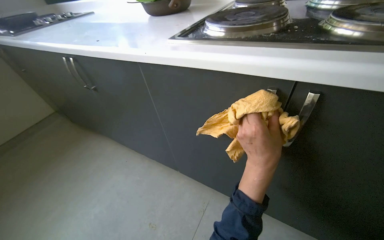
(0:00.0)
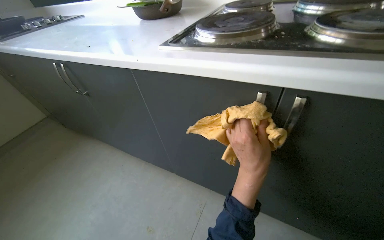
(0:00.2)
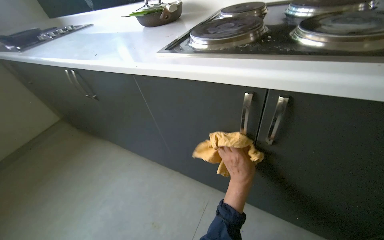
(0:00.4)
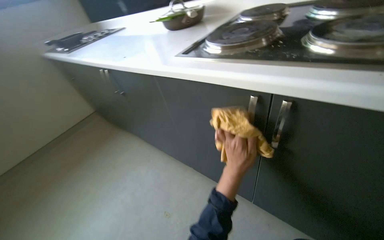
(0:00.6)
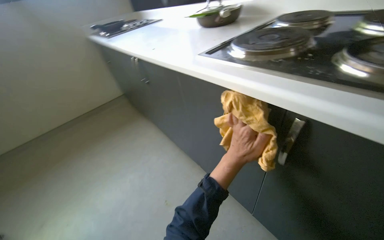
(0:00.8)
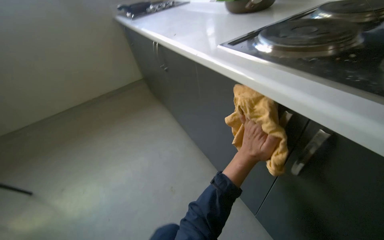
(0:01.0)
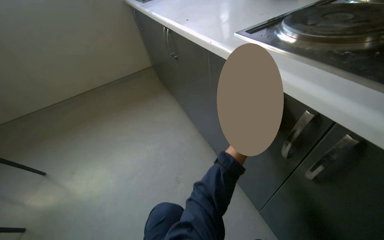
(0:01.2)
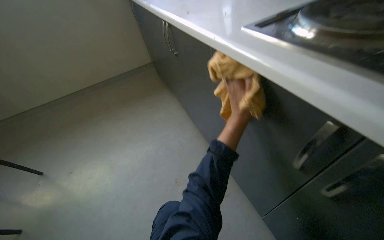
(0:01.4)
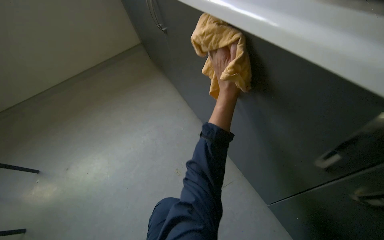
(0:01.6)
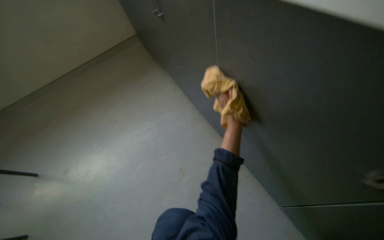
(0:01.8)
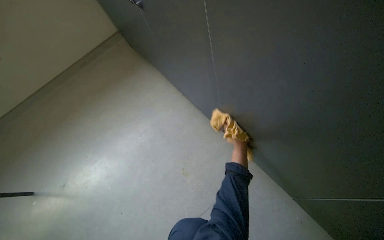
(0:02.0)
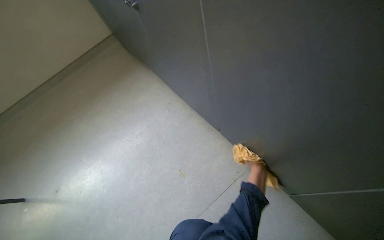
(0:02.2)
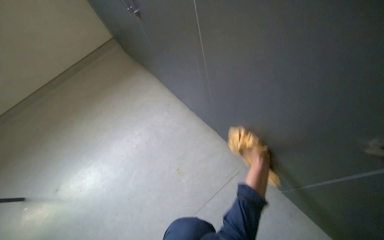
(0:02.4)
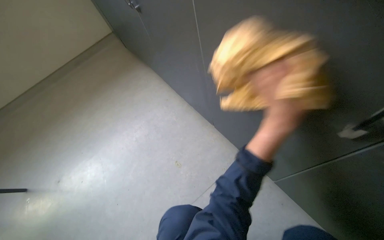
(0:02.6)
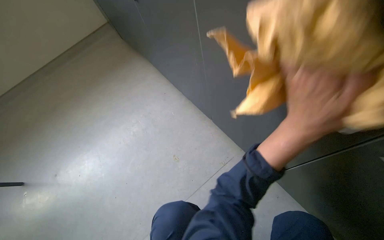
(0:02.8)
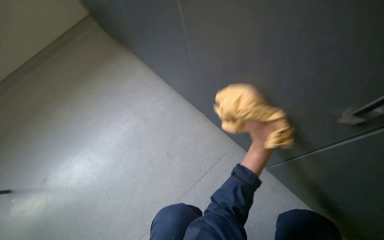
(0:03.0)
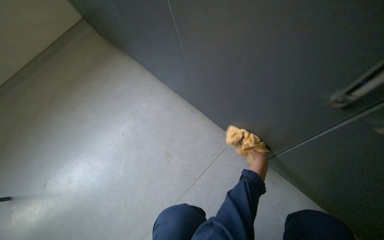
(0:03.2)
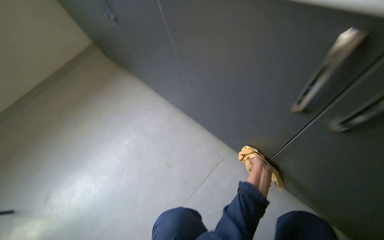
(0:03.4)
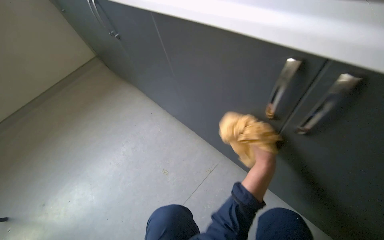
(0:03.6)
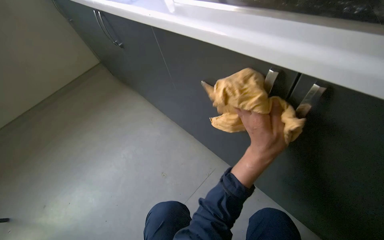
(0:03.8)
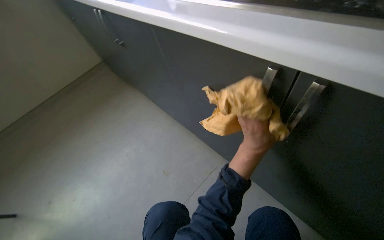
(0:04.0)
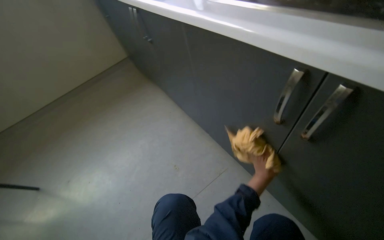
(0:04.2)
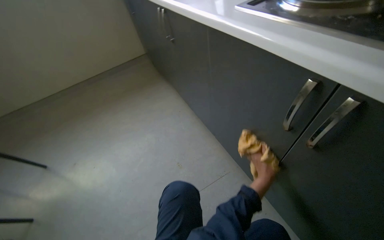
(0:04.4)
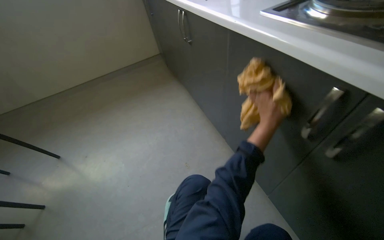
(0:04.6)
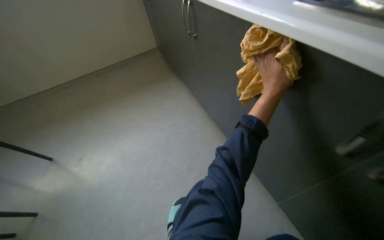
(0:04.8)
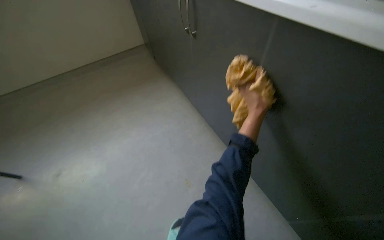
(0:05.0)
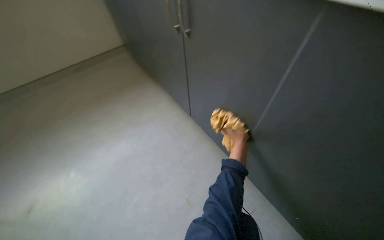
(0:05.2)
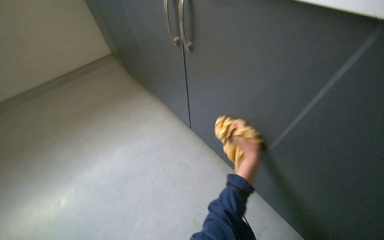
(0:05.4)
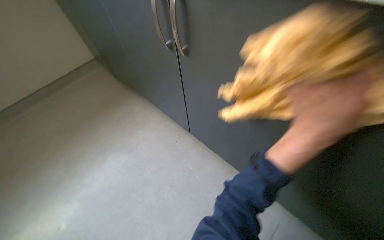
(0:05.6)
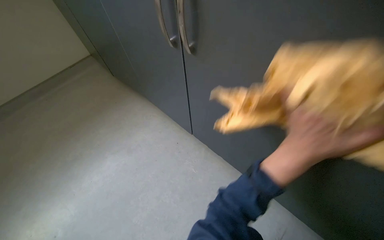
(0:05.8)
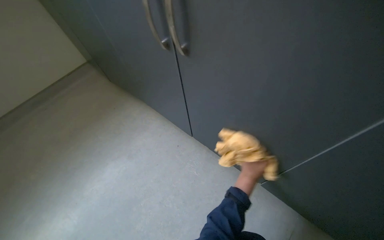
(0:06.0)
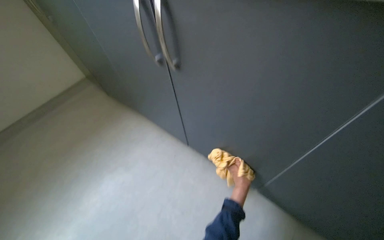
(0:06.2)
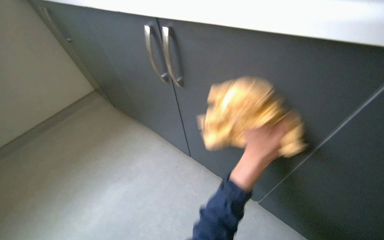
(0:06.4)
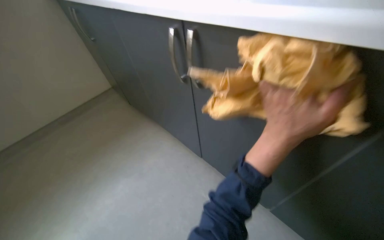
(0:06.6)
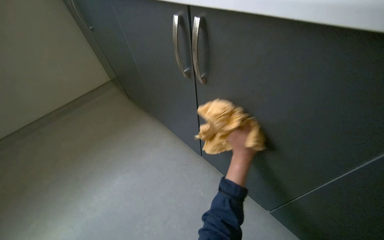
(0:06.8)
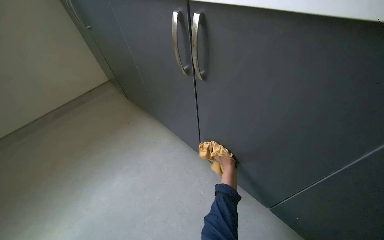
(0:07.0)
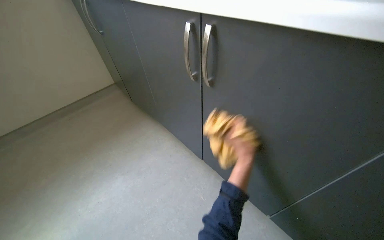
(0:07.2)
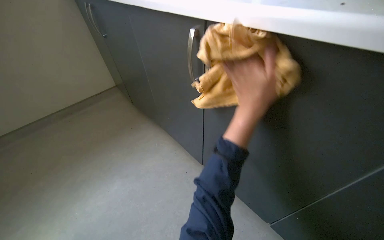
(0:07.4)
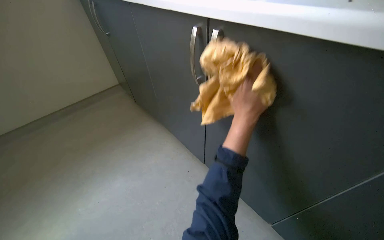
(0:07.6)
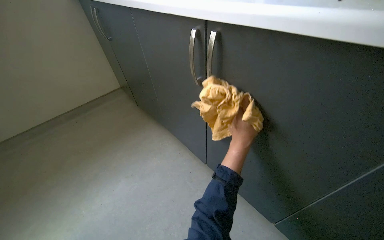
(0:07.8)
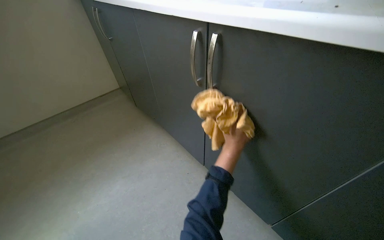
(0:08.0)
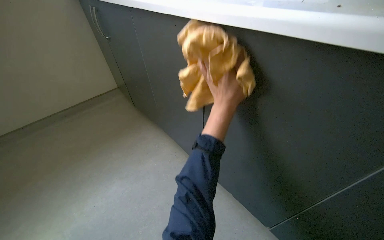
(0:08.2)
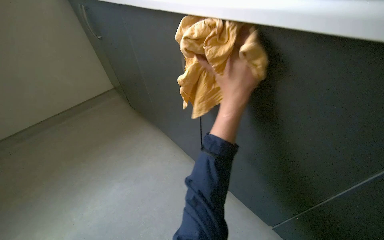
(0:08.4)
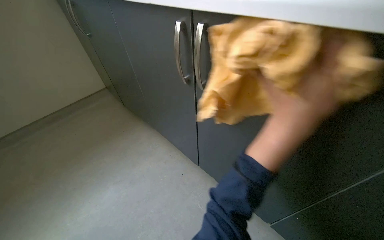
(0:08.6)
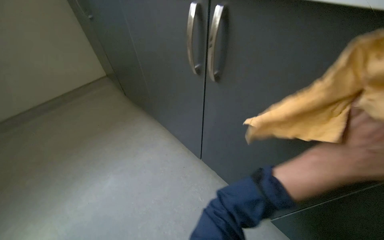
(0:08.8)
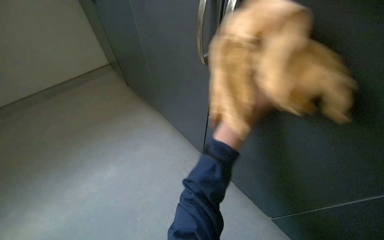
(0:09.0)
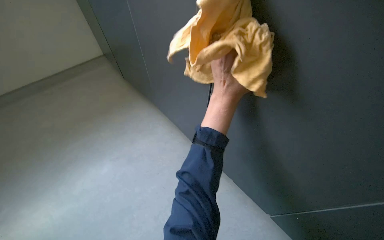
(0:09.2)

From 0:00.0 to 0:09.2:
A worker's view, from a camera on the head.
Job: cleaning kitchen.
The whole recording: Wiping kitchen cabinet doors. The worker wipes the exterior of the kitchen cabinet doors with a cloth.
From 0:00.0 to 0:01.6: The head turns to the left by some 30 degrees. The view tilts about 20 degrees downward. The left hand is displaced up the picture and to the left by some 20 cm.
From 0:01.6 to 0:03.0: The left hand swings up and down the picture, approximately 30 cm each way, with 2 reversals.
From 0:03.0 to 0:04.6: The left hand moves nearer and farther over roughly 25 cm, changing direction 3 times.
From 0:04.6 to 0:06.2: The camera pitches upward, by roughly 25 degrees. The left hand swings nearer and farther, approximately 30 cm each way, with 2 reversals.
From 0:06.2 to 0:07.6: The left hand goes up and down the picture, approximately 25 cm each way, reversing 2 times.

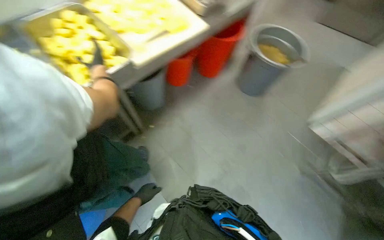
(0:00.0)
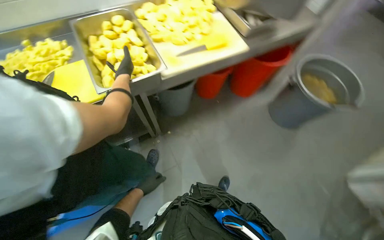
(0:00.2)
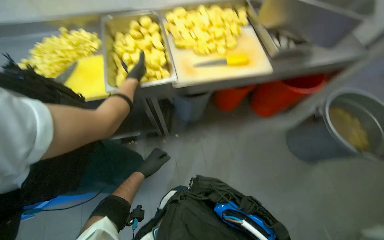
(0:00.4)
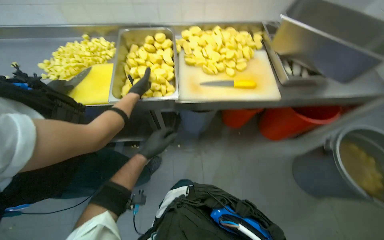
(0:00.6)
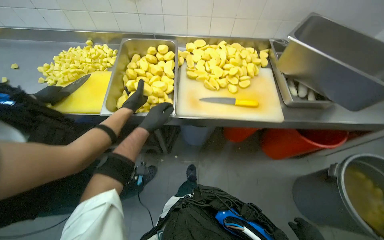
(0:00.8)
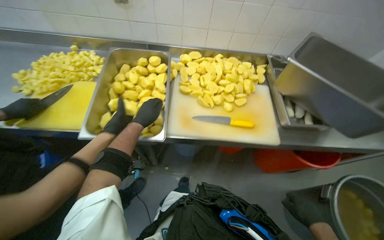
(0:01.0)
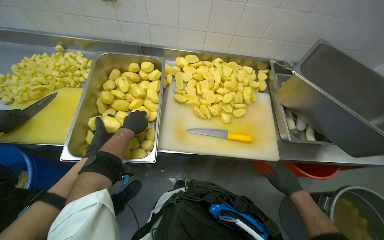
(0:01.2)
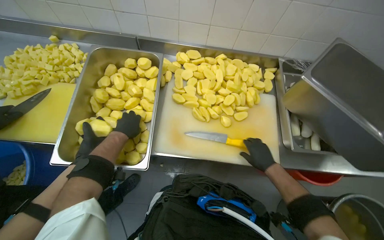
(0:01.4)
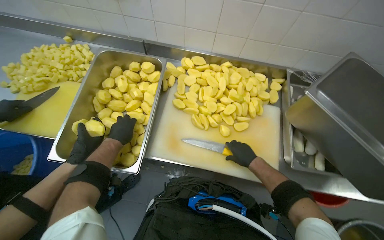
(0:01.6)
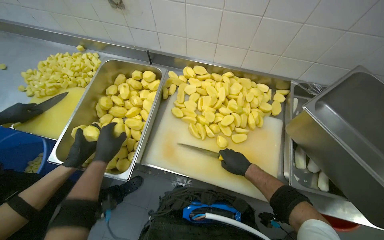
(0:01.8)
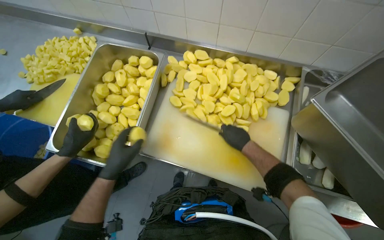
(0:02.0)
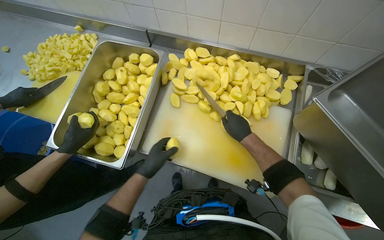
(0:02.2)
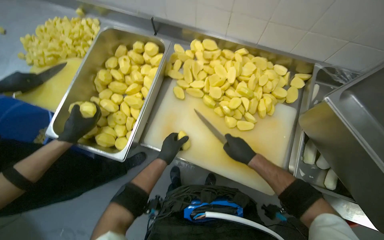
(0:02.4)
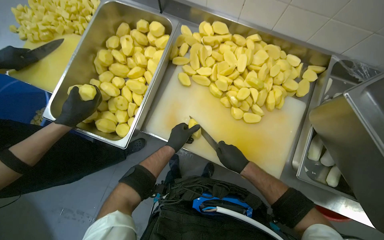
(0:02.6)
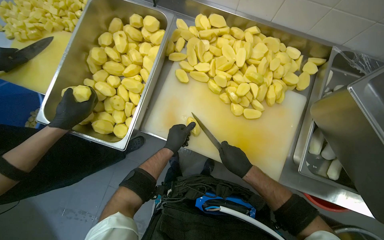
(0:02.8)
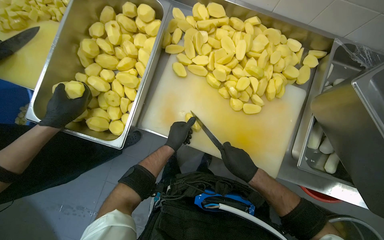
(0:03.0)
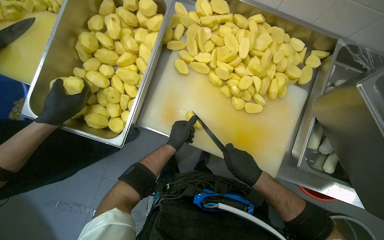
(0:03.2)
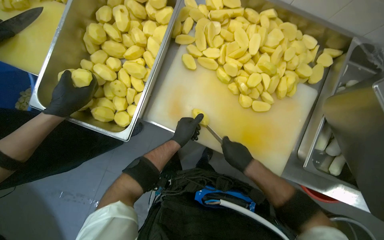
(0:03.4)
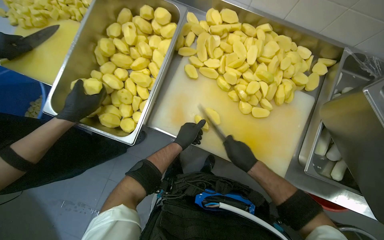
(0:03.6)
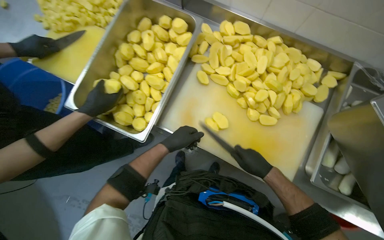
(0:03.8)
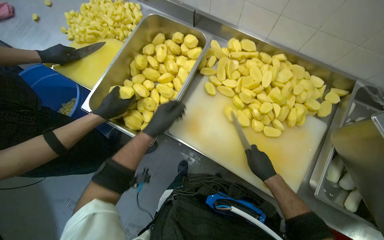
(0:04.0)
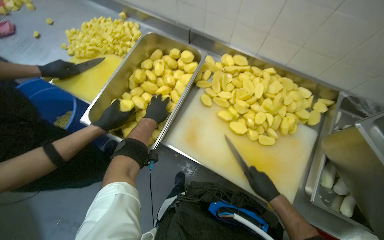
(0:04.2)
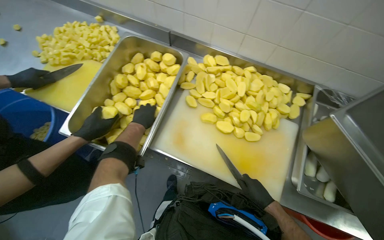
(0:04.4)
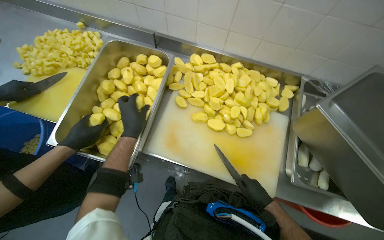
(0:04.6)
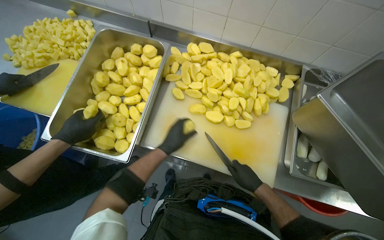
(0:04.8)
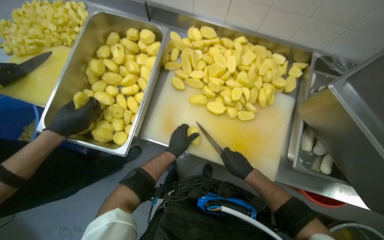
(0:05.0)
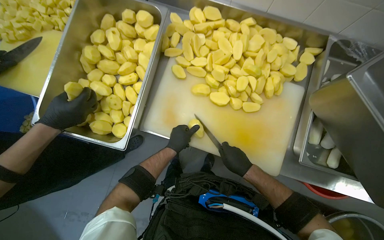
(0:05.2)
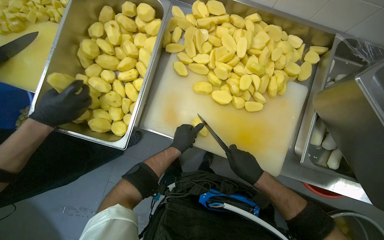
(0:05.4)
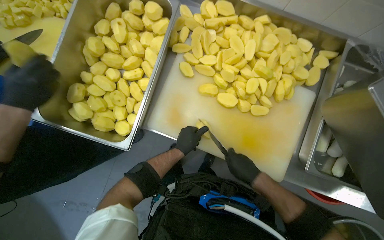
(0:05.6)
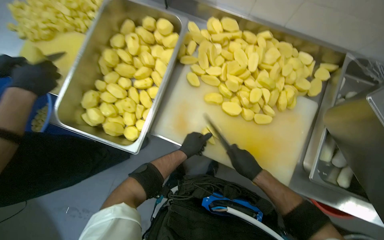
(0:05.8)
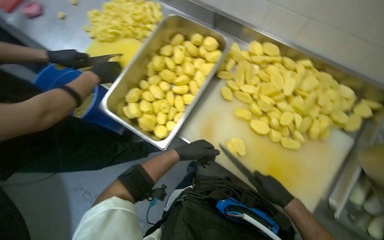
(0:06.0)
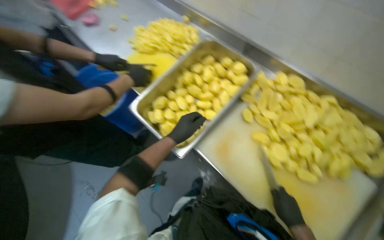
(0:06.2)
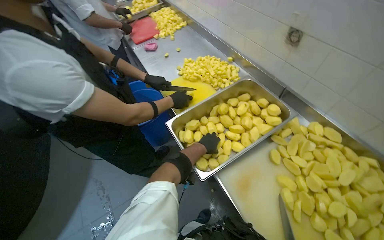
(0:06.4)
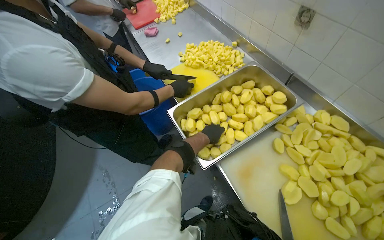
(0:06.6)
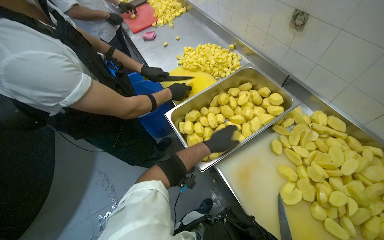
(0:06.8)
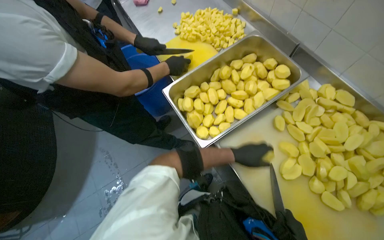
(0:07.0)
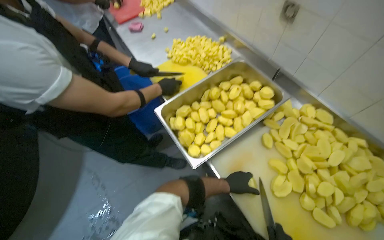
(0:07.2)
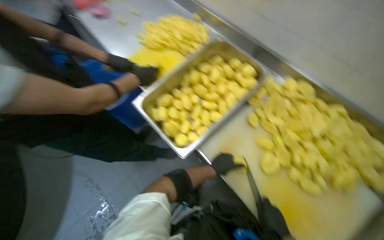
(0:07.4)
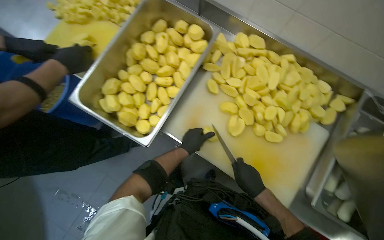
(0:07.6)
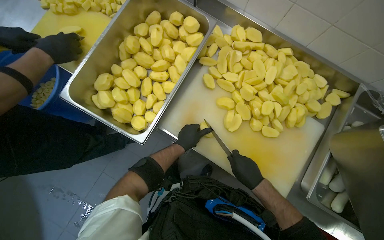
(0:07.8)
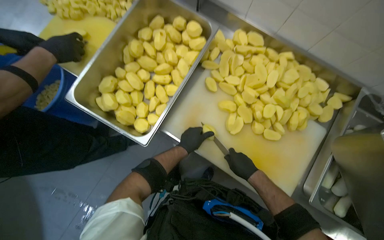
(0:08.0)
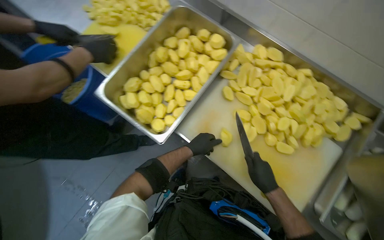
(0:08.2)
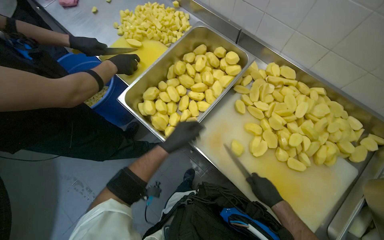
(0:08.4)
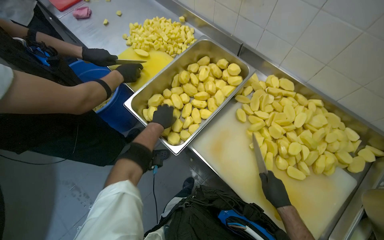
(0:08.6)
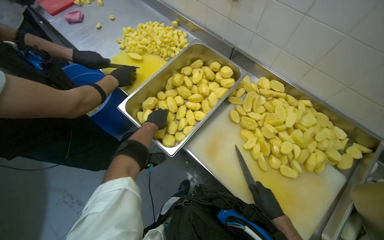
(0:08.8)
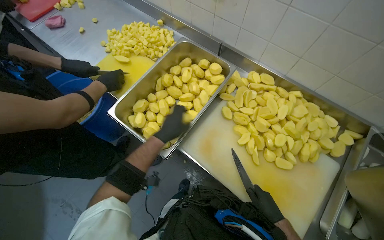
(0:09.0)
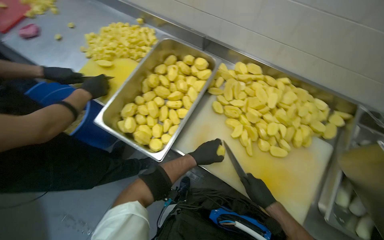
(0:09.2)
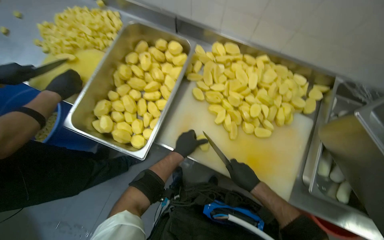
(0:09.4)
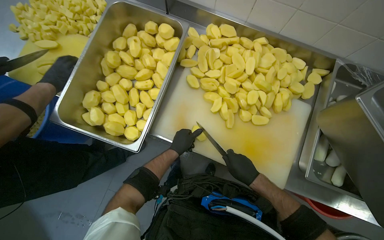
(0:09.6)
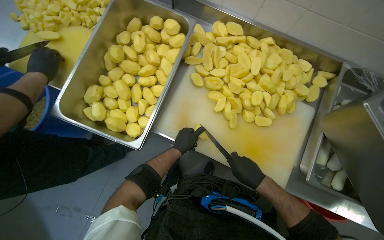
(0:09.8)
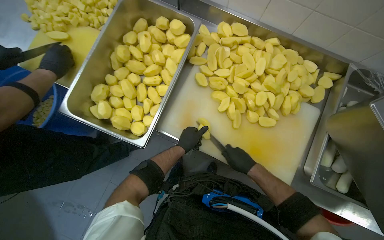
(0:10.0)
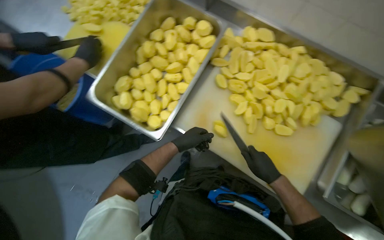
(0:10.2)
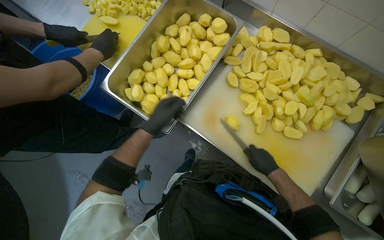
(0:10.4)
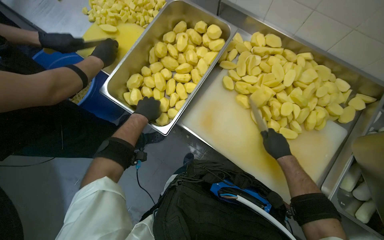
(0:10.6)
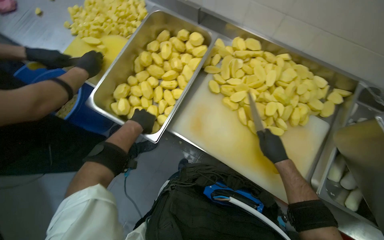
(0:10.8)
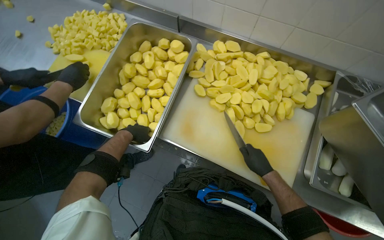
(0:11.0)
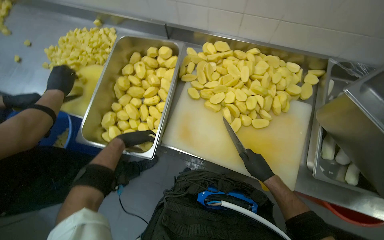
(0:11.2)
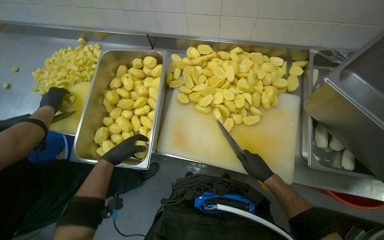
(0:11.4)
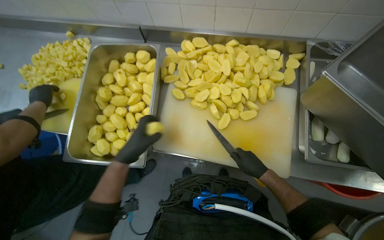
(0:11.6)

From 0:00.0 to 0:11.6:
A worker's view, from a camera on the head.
Job: preparing food.
The whole recording: Dicing potatoes on cutting board. The worker dices peeled potatoes into smaller pieces on a cutting board.
From 0:00.0 to 0:01.4: The wearer moves approximately 60 cm. The head turns to the left by approximately 50 degrees.
From 0:01.4 to 0:02.8: The view tips downward by about 10 degrees. The left hand goes approximately 25 cm to the right and down the picture.
From 0:02.8 to 0:04.4: The left hand is displaced to the left and up the picture by some 20 cm.
From 0:04.4 to 0:05.8: The left hand travels to the right and down the picture by roughly 20 cm.
From 0:05.8 to 0:07.2: The head rotates some 35 degrees to the left. The view tilts roughly 15 degrees upward.
From 0:07.2 to 0:08.8: The wearer's head swings roughly 15 degrees to the right.
From 0:08.8 to 0:10.2: The left hand is displaced to the right and down the picture by roughly 20 cm.
From 0:10.2 to 0:11.6: The left hand moves nearer to the camera, some 10 cm.
